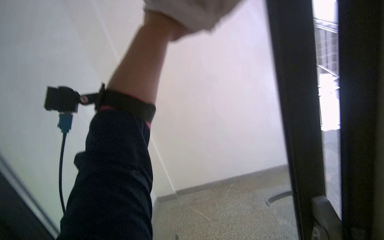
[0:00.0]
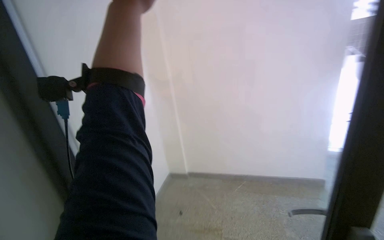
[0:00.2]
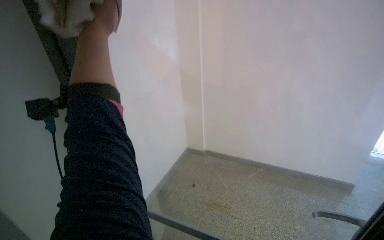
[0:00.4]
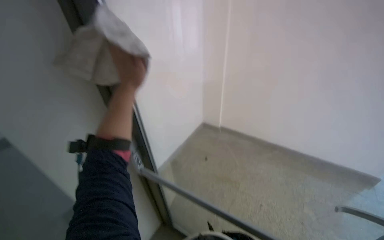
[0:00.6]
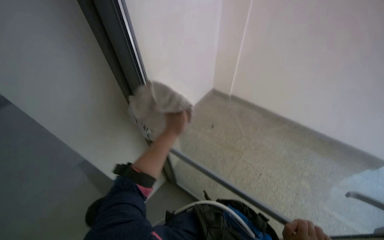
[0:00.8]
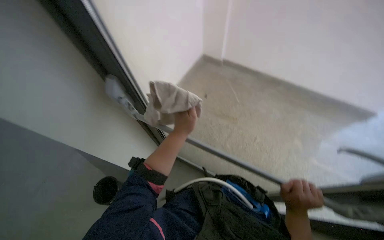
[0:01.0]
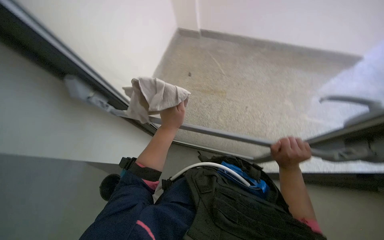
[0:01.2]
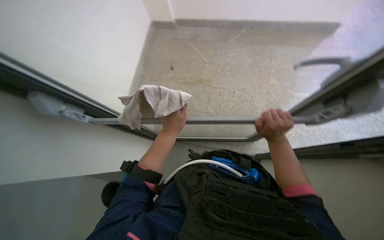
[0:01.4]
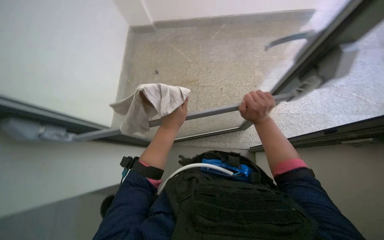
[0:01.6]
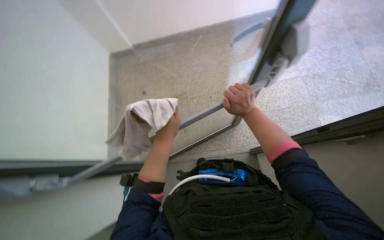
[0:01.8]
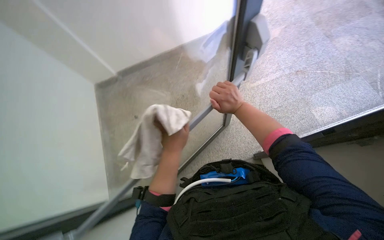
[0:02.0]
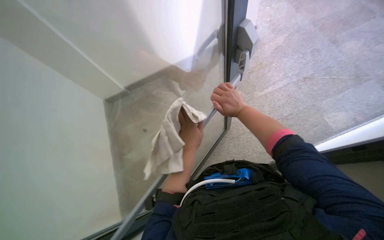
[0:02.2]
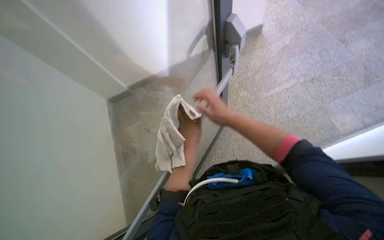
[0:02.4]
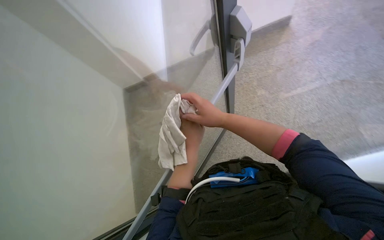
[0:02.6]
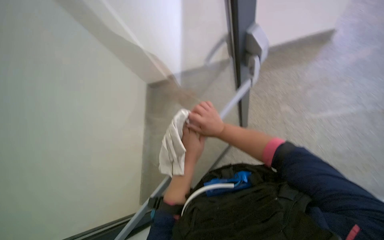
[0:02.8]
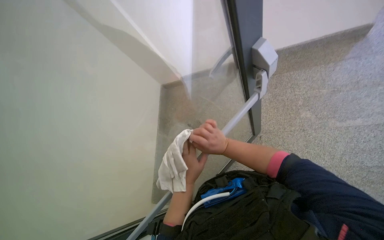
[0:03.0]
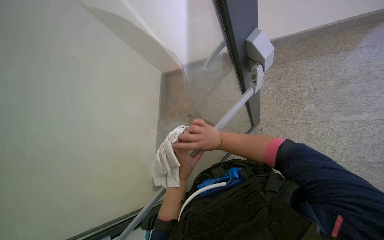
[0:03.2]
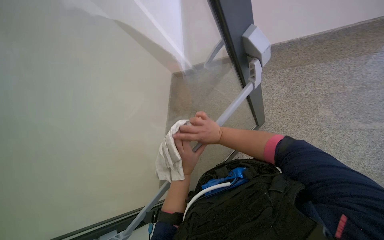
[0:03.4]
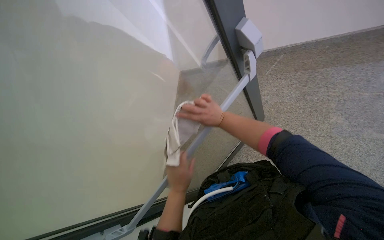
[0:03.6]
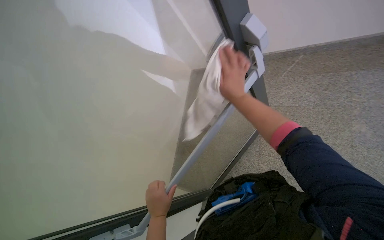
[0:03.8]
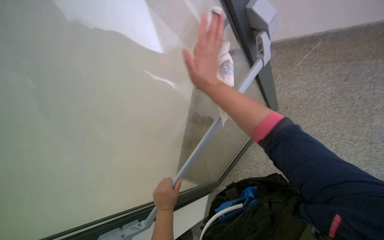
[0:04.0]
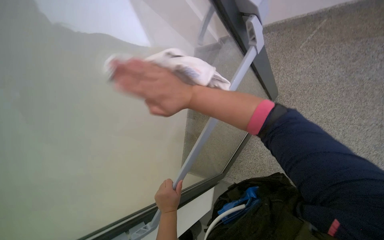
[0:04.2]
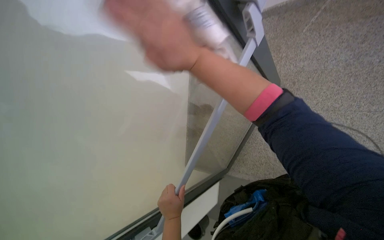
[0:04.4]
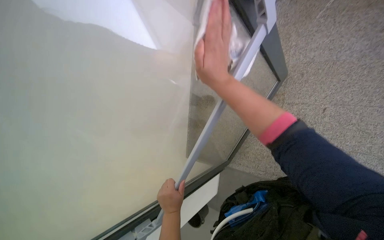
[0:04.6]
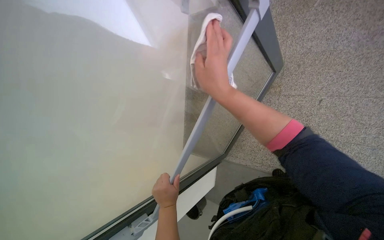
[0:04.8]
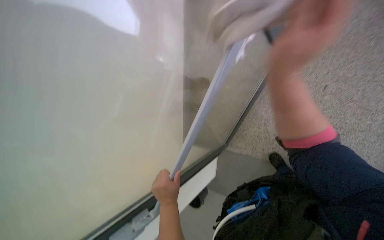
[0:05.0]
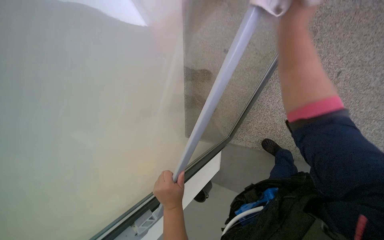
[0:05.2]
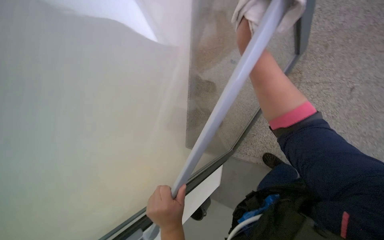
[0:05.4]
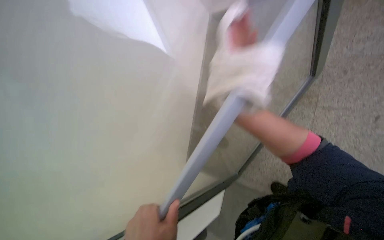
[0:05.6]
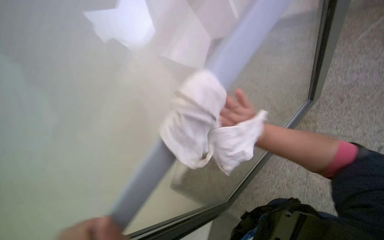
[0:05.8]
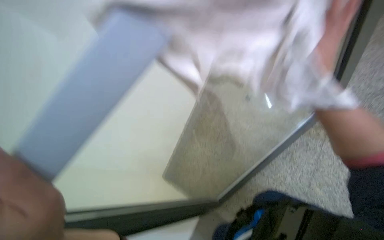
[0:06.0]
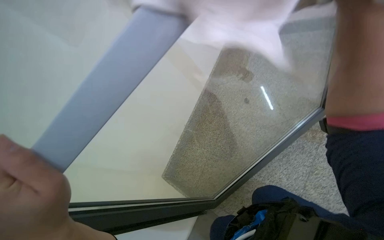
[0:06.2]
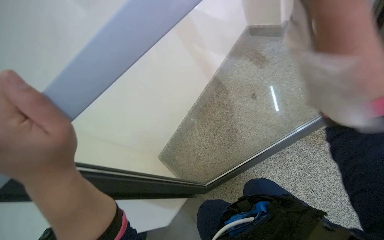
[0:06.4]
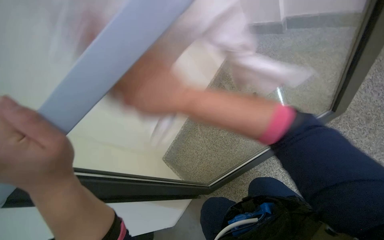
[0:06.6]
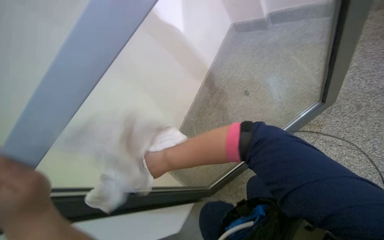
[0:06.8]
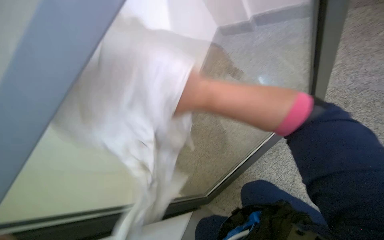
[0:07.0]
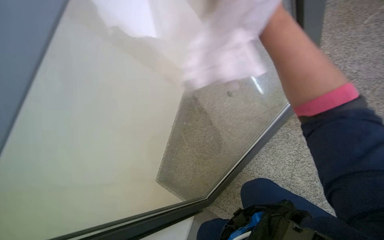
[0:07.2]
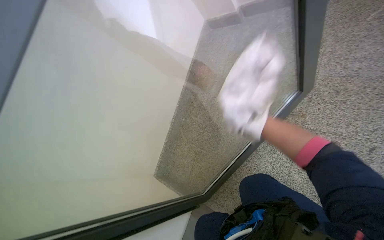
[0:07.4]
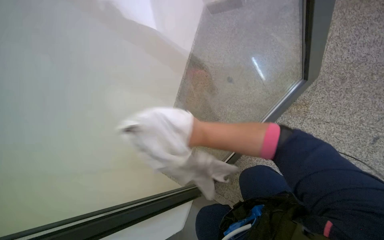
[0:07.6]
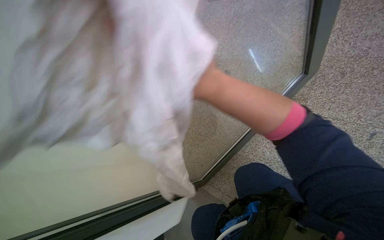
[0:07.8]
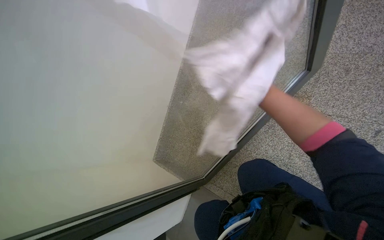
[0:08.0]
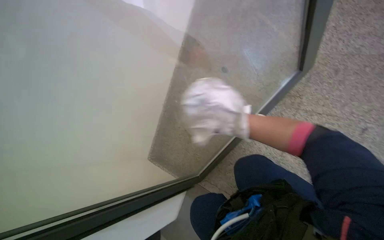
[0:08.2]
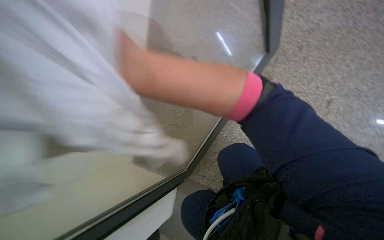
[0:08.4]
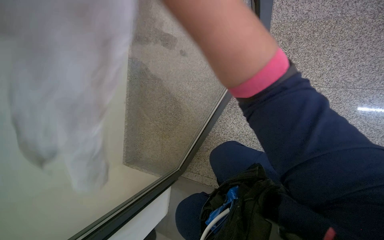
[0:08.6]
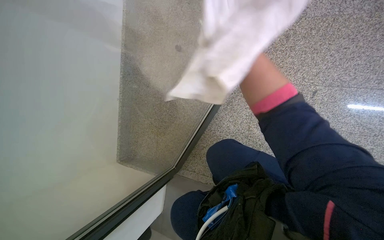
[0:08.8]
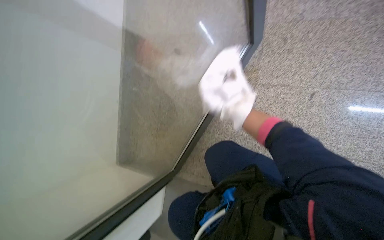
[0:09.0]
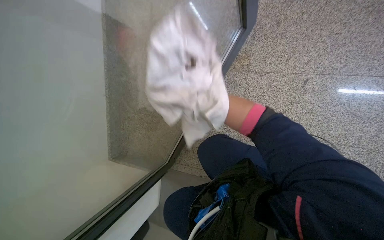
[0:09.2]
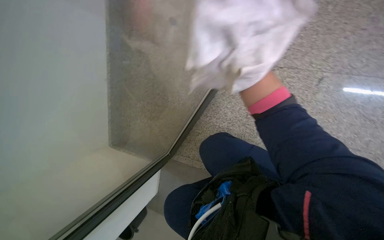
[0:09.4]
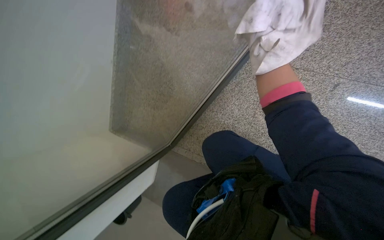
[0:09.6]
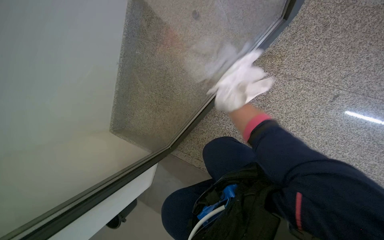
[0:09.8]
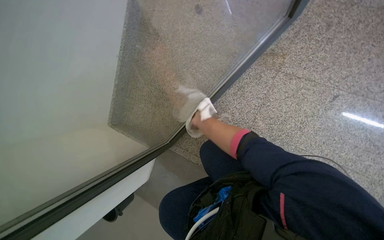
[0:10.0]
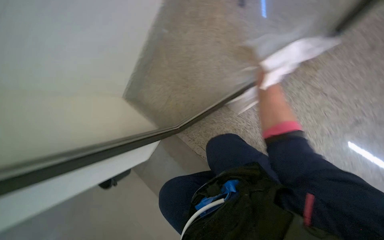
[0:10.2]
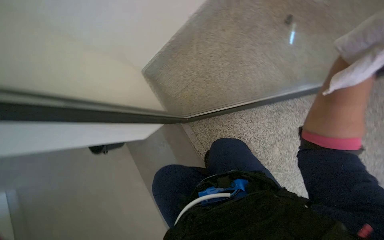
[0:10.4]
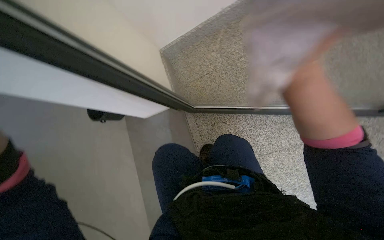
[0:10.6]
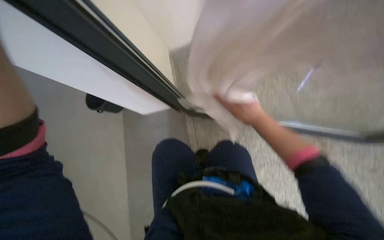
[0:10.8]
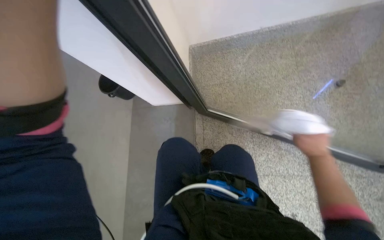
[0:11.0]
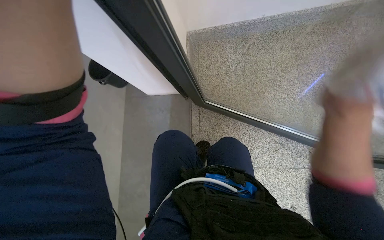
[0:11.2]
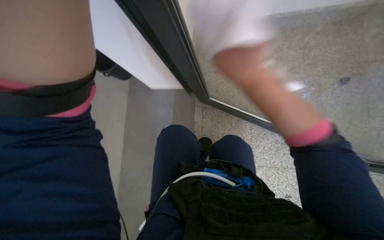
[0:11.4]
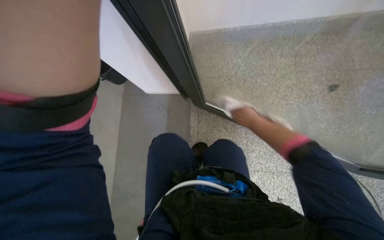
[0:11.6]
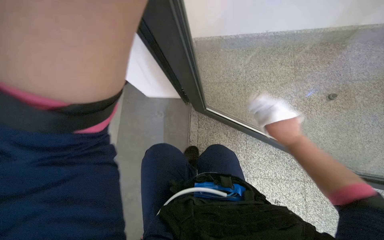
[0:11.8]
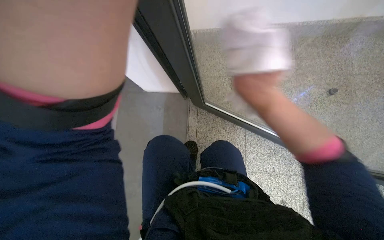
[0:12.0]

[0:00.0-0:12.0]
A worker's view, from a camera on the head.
Job: wiping surfaces.
The whole recording: Wiping glass doors. The worker wipes the glass doors and handles with a white cloth.
0:00.0 to 0:01.6: The view swings about 15 degrees to the left. The view tilts some 60 degrees downward.
0:01.6 to 0:03.0: The view swings about 15 degrees to the left.
0:03.0 to 0:04.4: The view pans to the left by some 20 degrees. The view tilts some 15 degrees downward. The left hand moves down the picture, about 15 cm. The right hand moves up the picture and to the left, approximately 25 cm.
0:04.4 to 0:06.0: The head travels roughly 40 cm.
0:07.6 to 0:09.0: The wearer looks some 20 degrees further to the right.
0:09.0 to 0:10.4: Everything in view rotates about 45 degrees clockwise.
0:10.4 to 0:12.0: The scene rotates clockwise by some 35 degrees.

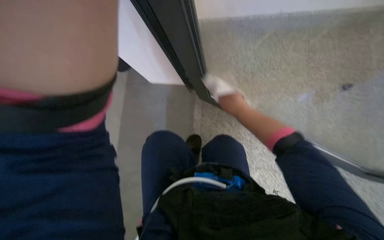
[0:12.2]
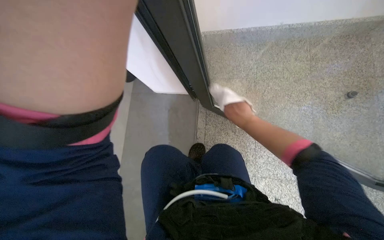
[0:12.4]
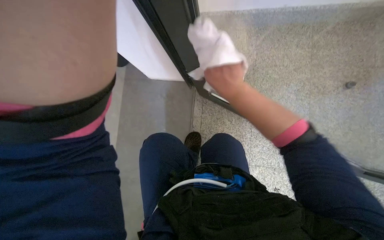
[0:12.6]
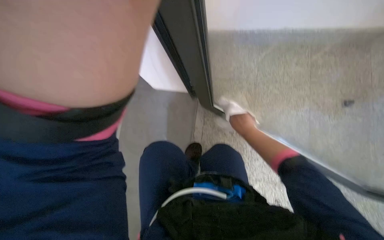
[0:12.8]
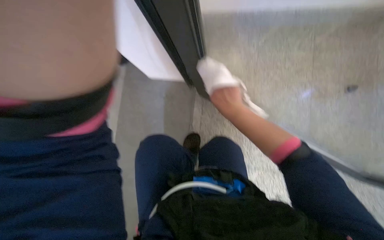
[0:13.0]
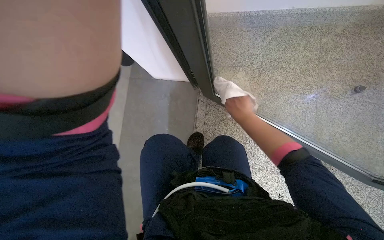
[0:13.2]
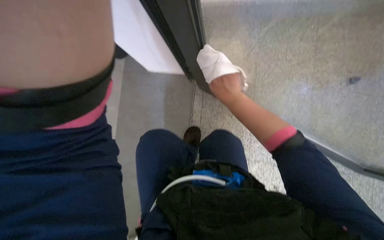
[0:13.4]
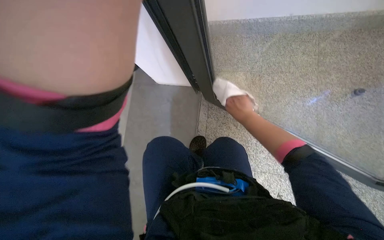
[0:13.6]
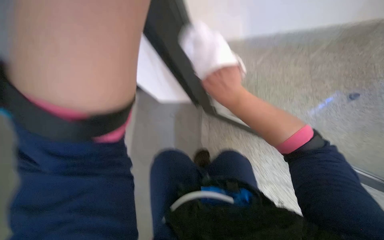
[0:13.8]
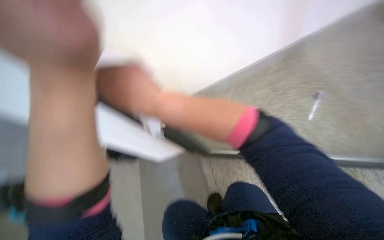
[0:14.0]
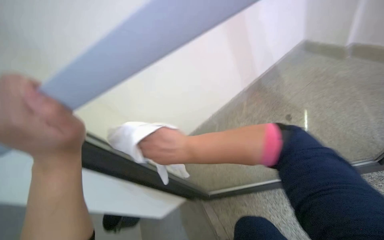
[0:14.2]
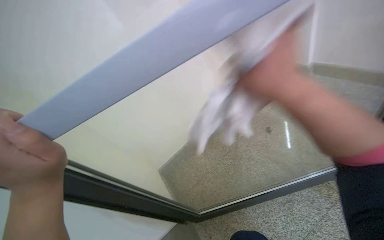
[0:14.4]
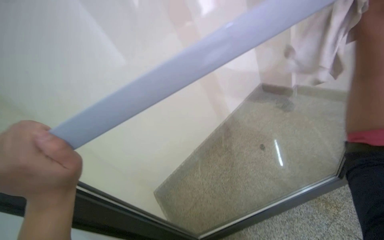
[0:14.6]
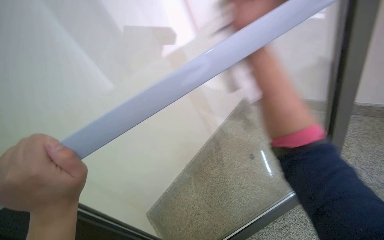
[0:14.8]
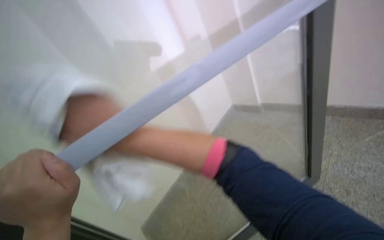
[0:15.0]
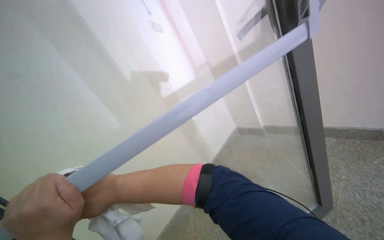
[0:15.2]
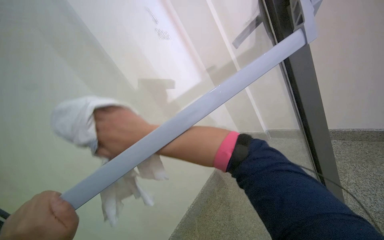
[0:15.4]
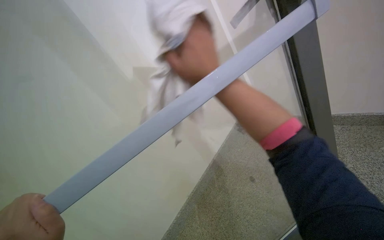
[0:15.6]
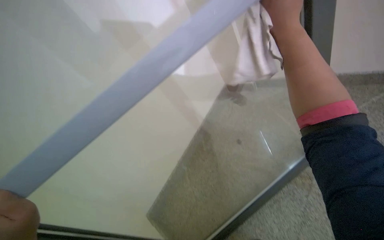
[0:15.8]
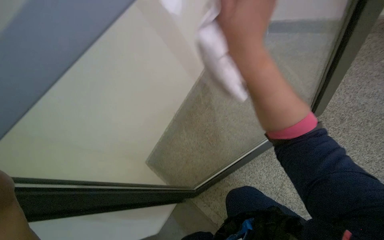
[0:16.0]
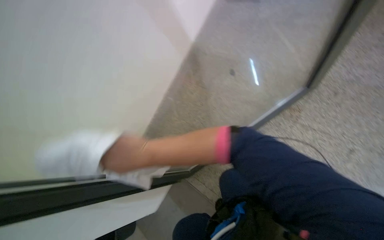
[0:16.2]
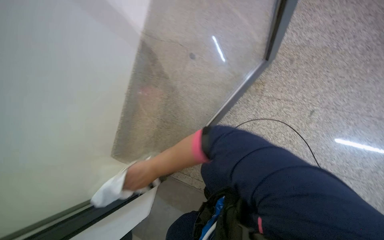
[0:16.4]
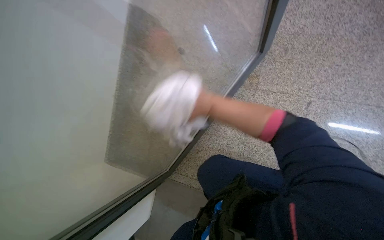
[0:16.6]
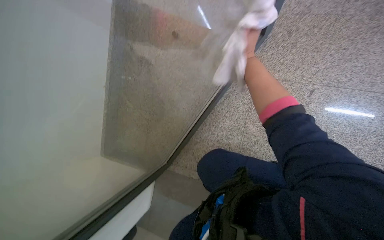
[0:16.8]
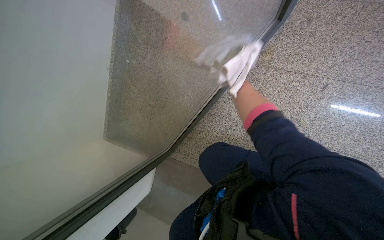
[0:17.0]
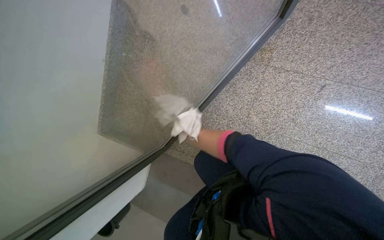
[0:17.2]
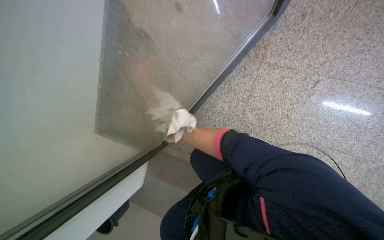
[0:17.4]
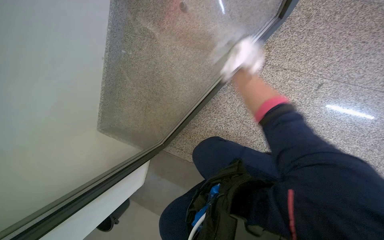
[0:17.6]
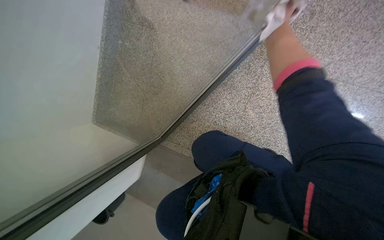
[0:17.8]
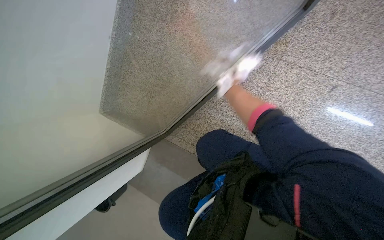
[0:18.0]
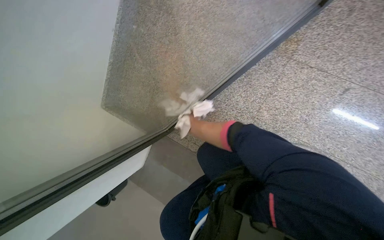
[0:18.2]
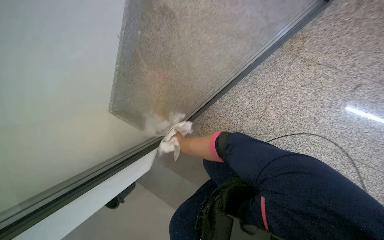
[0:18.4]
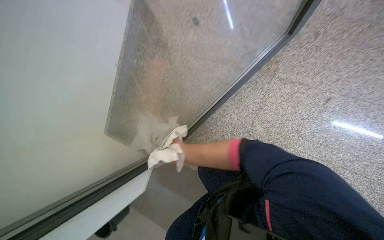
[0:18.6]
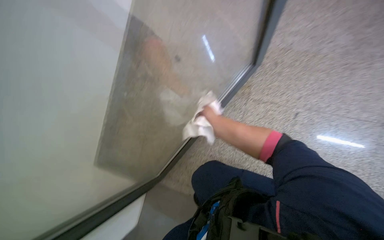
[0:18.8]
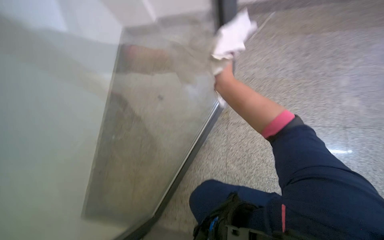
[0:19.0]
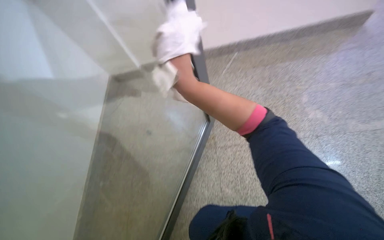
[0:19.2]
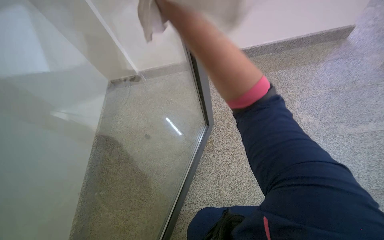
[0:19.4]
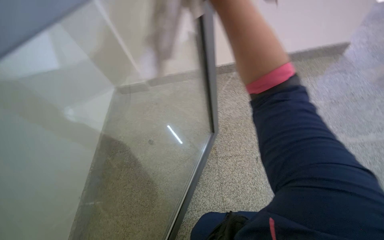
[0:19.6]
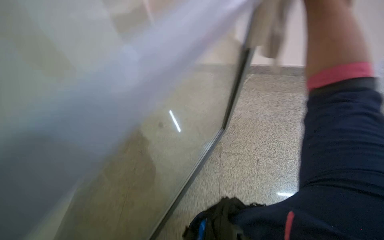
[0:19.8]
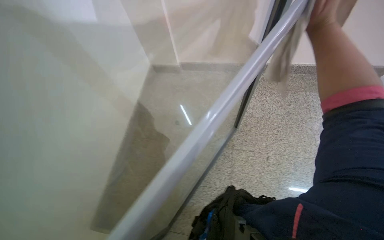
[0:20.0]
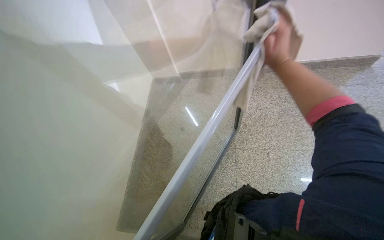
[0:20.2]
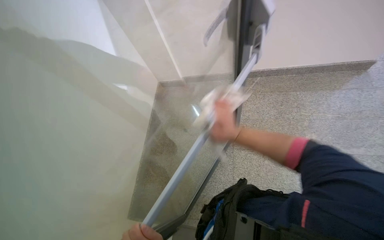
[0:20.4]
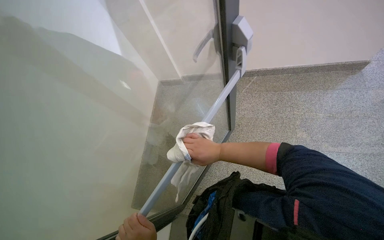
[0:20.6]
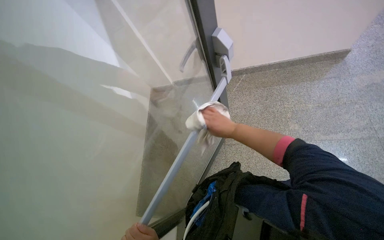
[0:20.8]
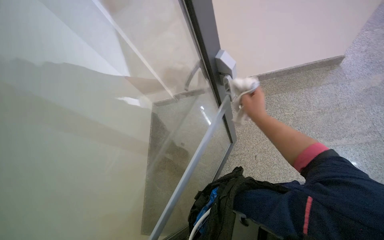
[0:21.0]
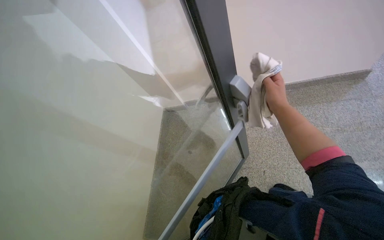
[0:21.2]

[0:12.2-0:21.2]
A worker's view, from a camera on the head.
Job: wiping surfaces.
The whole recording: Wiping glass doors. The worker wipes the glass doors and handles with a white cloth.
0:12.2 to 0:13.8: The right hand swings nearer and farther, roughly 15 cm each way, with 2 reversals.
0:13.8 to 0:15.2: The wearer's head swings about 20 degrees to the right. The wearer looks roughly 40 degrees further upward.
0:16.6 to 0:18.2: The camera pitches downward, by some 15 degrees.
0:18.2 to 0:19.8: The head turns to the right by some 15 degrees. The wearer looks approximately 50 degrees further upward.
0:19.8 to 0:21.2: The wearer moves some 60 cm.
